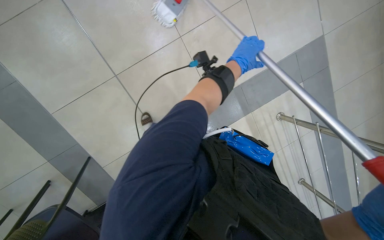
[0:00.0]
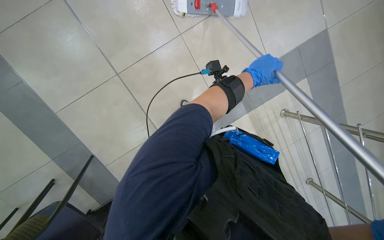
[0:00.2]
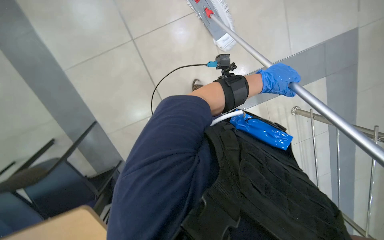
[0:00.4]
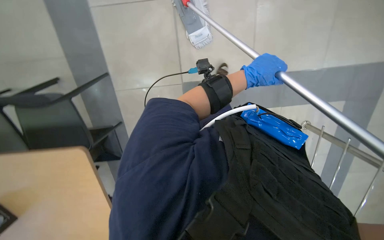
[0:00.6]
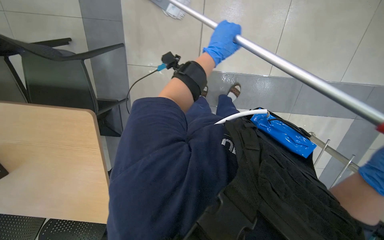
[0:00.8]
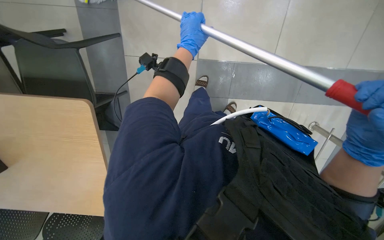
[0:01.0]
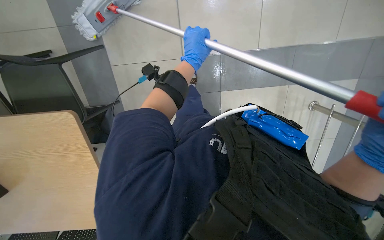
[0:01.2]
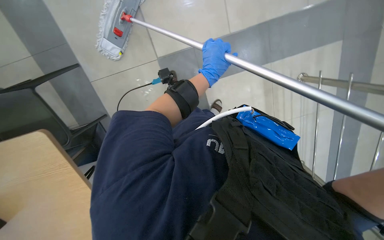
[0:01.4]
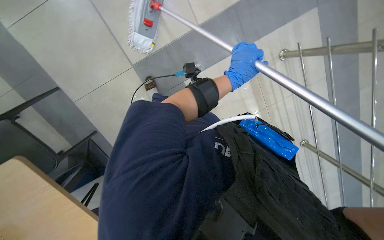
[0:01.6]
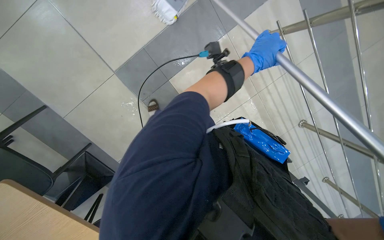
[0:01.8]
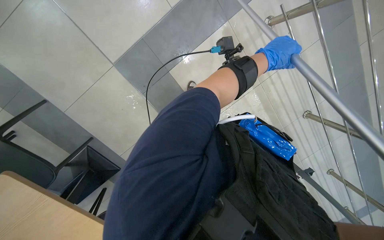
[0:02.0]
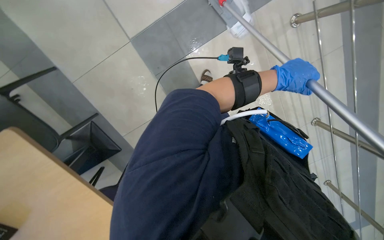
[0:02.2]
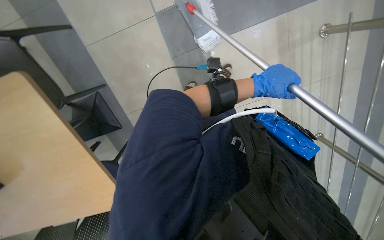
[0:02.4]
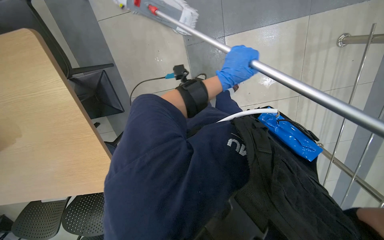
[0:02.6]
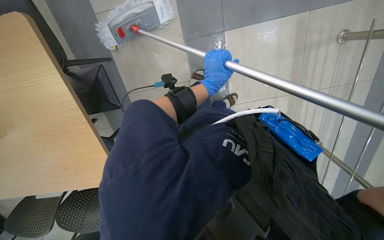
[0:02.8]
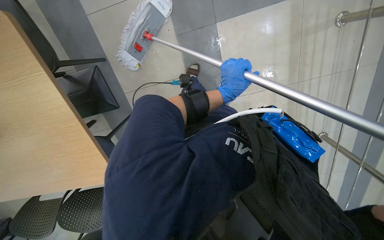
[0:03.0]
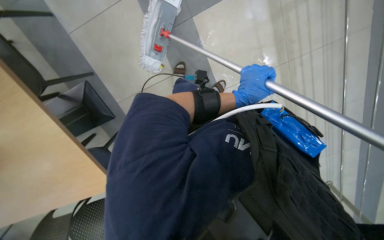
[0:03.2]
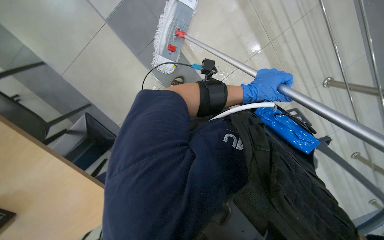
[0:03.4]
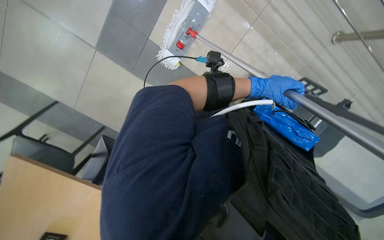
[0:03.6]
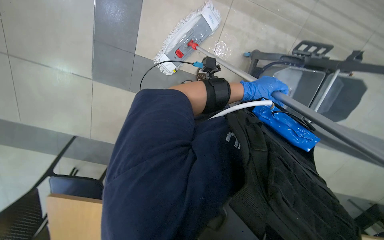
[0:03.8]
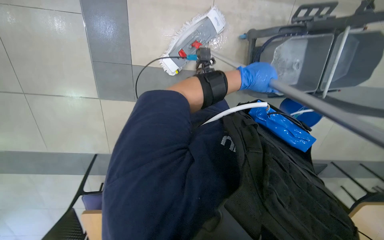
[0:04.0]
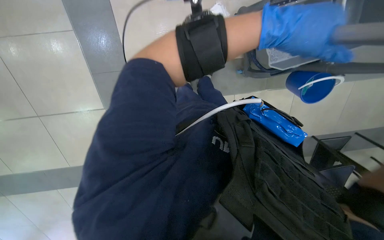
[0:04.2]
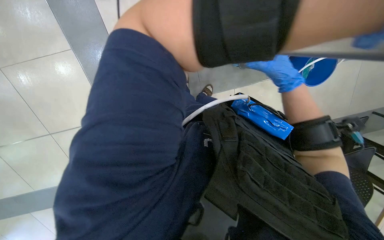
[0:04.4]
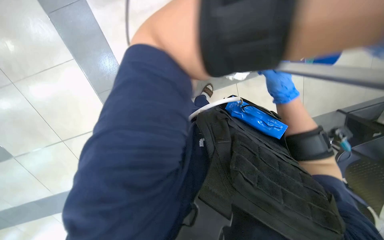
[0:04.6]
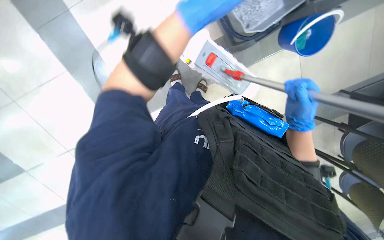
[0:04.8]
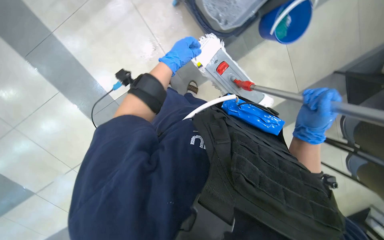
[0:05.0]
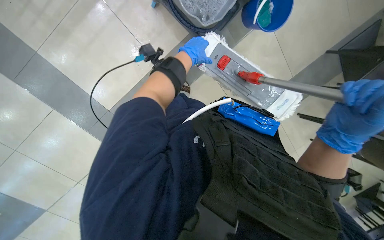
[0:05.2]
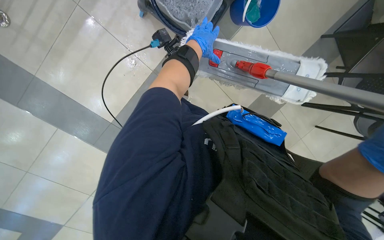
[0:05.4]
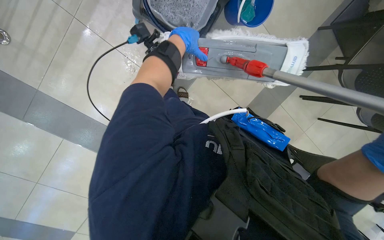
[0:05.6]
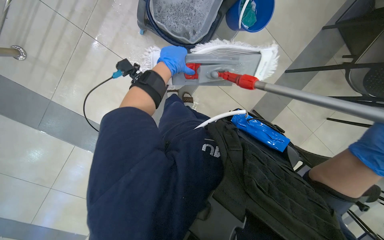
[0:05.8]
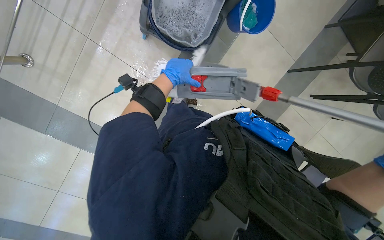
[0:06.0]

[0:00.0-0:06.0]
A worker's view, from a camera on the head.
Job: mopping floor.
The whole recording: Mopping floor with cleaning cart. The worker mops the floor, occasionally picking up debris and wringing the mop head using the cleaning cart.
0:00.0 to 0:01.6: The left hand moves nearer to the camera, roughly 10 cm, and reaches about 15 cm to the left, then returns.
0:01.6 to 0:03.0: The view tips downward by some 15 degrees. Everything in view rotates roughly 25 degrees clockwise. The left hand shifts about 10 cm down the picture, and moves approximately 10 cm to the right and comes back.
0:03.0 to 0:04.4: The camera sweeps to the left, by about 30 degrees. The scene turns about 50 degrees counterclockwise in the picture.

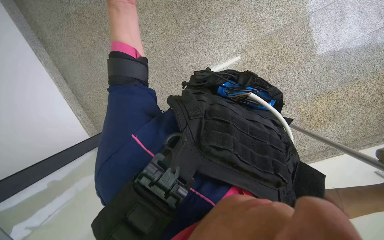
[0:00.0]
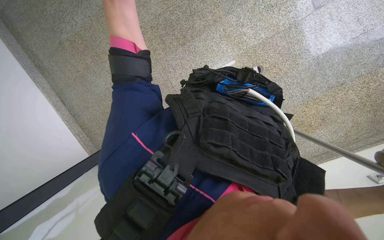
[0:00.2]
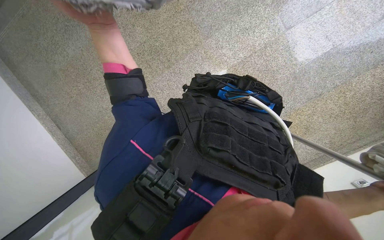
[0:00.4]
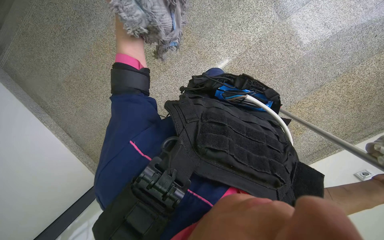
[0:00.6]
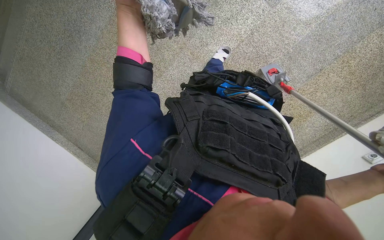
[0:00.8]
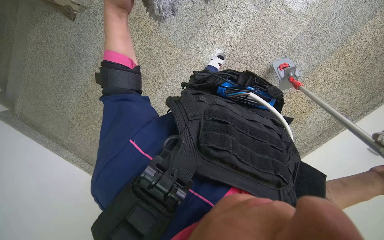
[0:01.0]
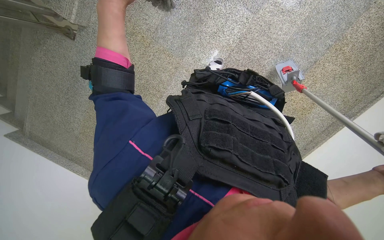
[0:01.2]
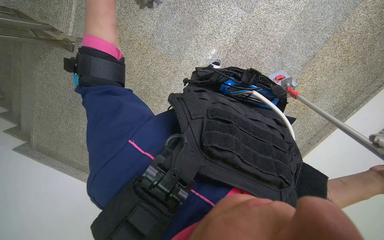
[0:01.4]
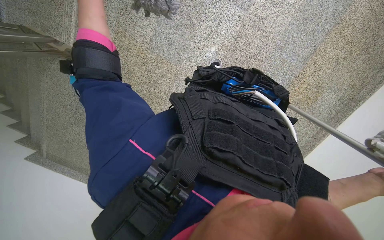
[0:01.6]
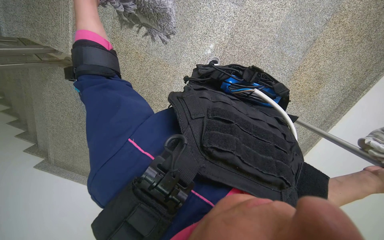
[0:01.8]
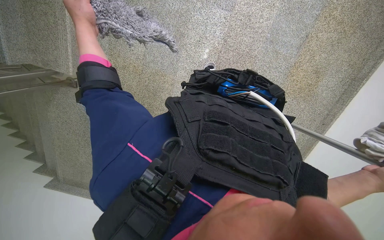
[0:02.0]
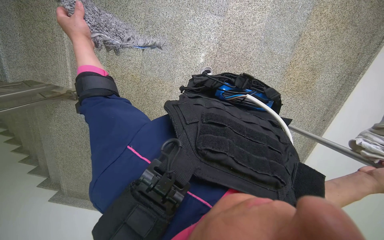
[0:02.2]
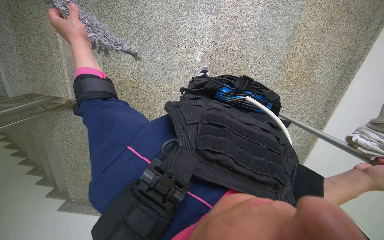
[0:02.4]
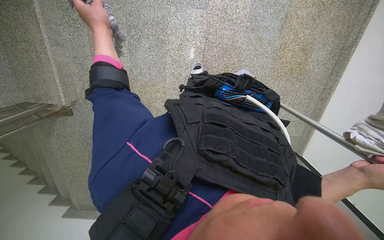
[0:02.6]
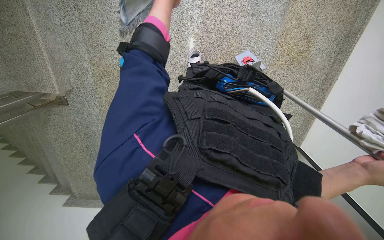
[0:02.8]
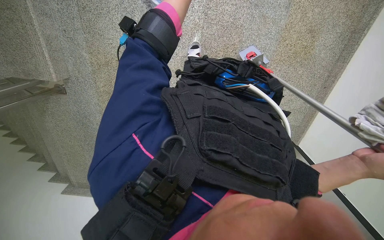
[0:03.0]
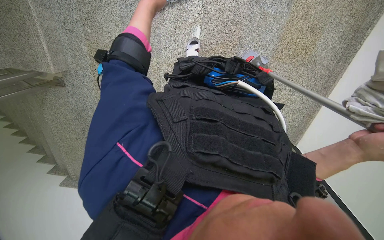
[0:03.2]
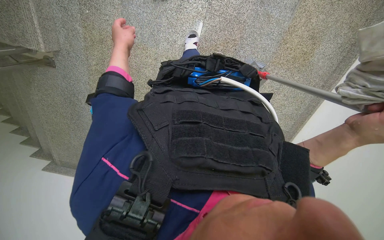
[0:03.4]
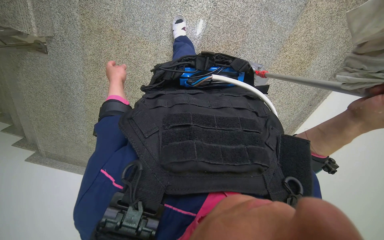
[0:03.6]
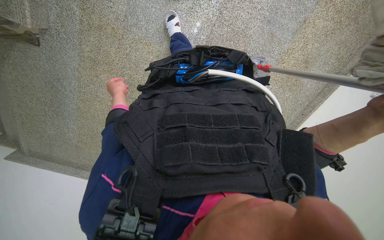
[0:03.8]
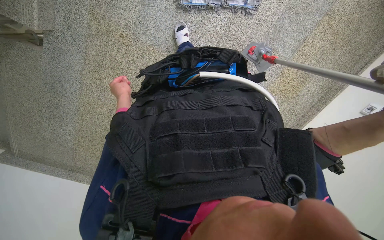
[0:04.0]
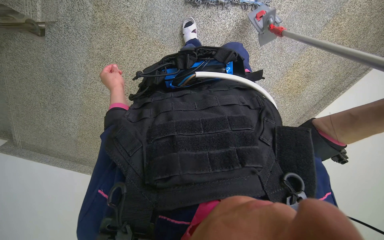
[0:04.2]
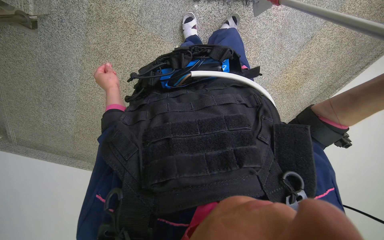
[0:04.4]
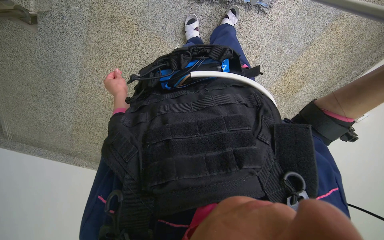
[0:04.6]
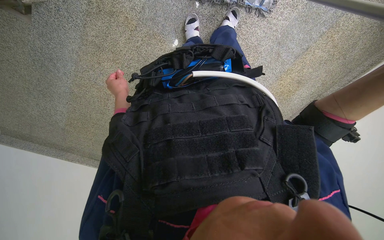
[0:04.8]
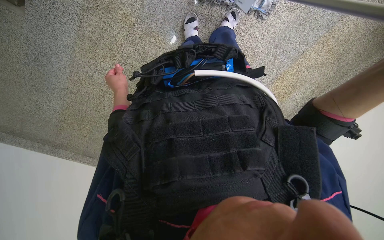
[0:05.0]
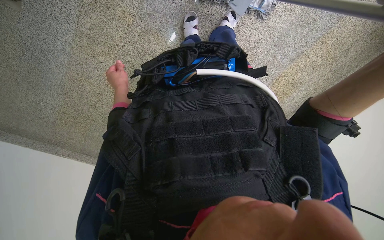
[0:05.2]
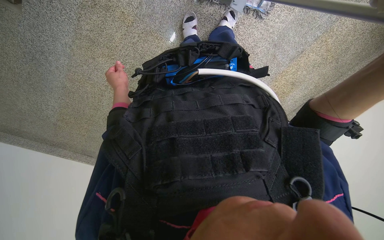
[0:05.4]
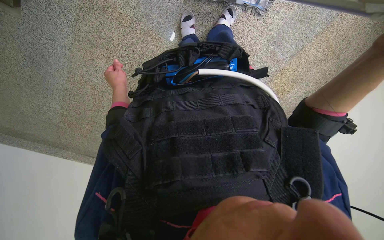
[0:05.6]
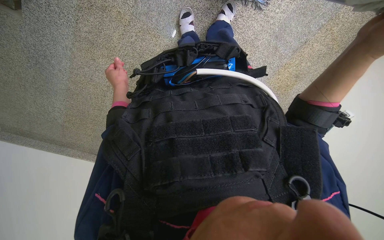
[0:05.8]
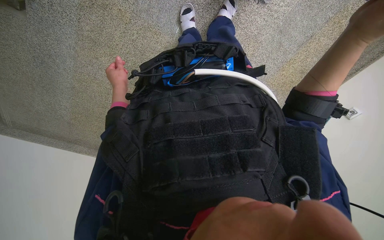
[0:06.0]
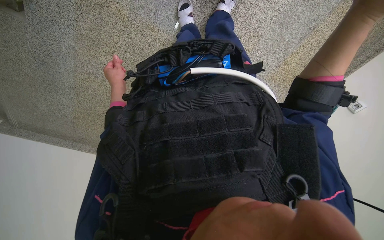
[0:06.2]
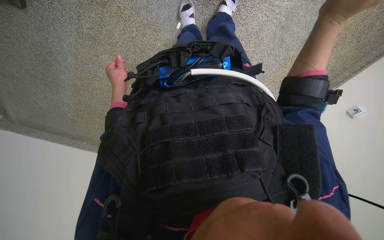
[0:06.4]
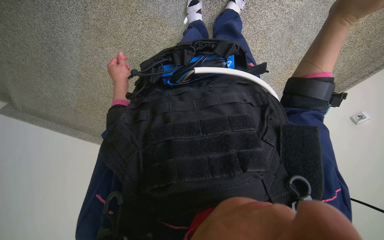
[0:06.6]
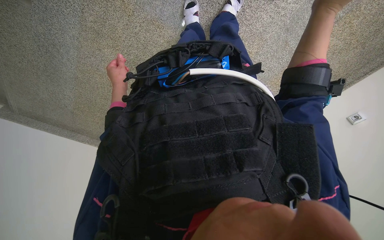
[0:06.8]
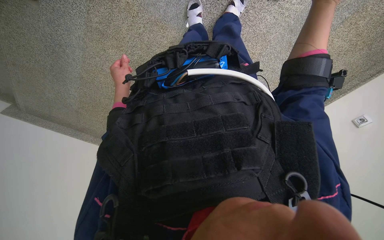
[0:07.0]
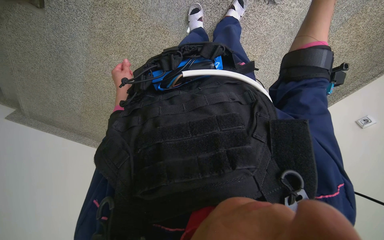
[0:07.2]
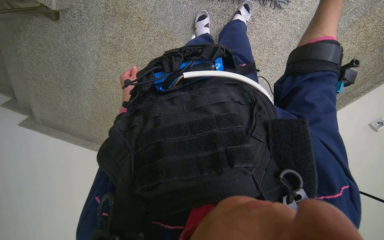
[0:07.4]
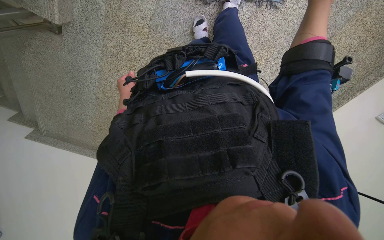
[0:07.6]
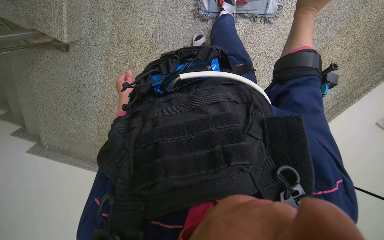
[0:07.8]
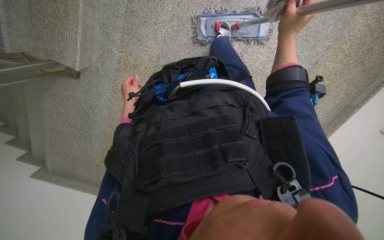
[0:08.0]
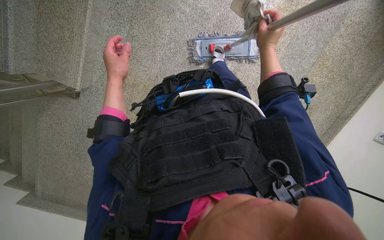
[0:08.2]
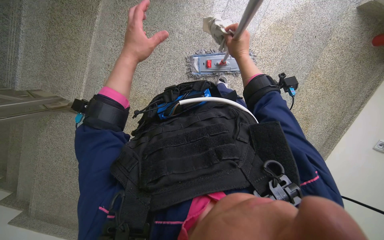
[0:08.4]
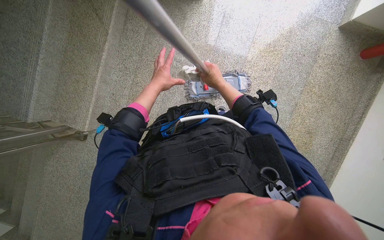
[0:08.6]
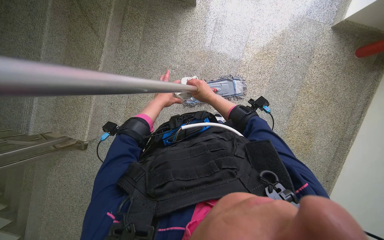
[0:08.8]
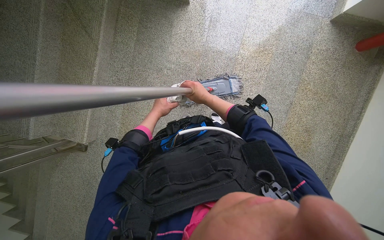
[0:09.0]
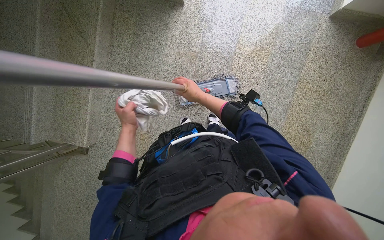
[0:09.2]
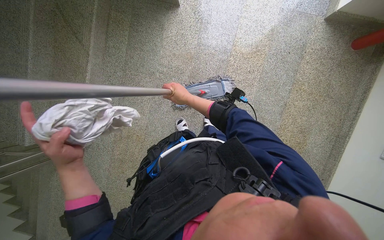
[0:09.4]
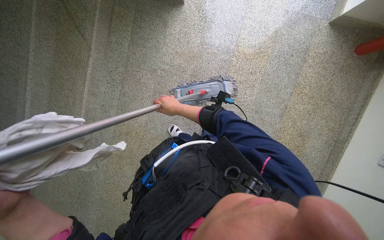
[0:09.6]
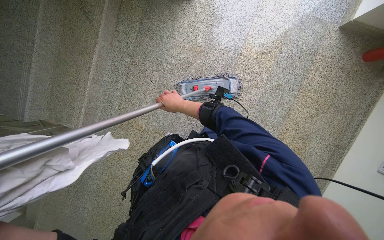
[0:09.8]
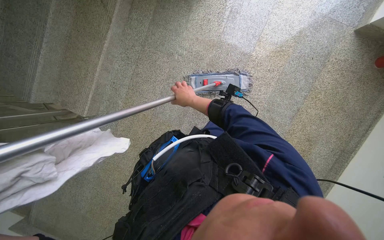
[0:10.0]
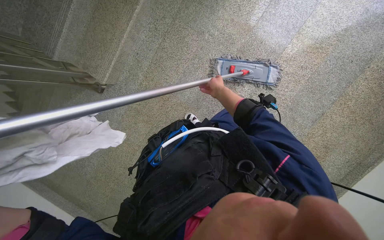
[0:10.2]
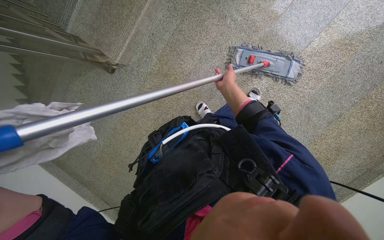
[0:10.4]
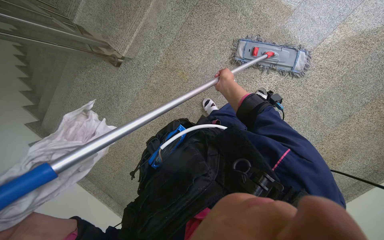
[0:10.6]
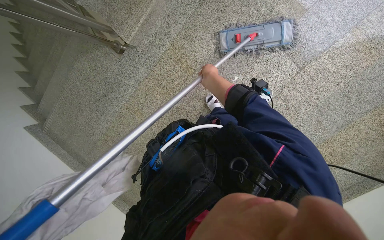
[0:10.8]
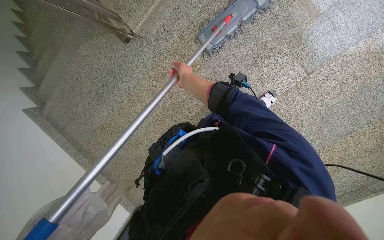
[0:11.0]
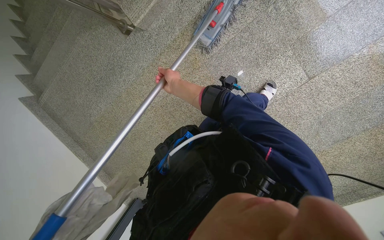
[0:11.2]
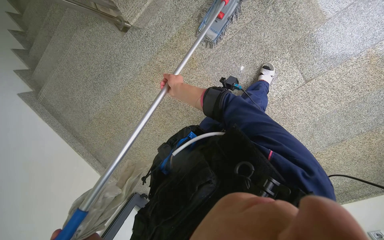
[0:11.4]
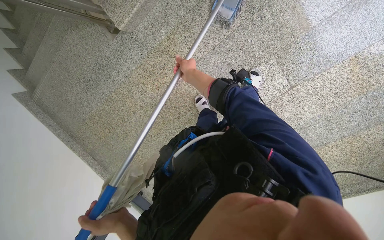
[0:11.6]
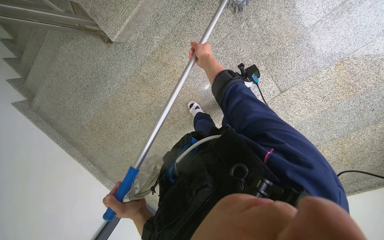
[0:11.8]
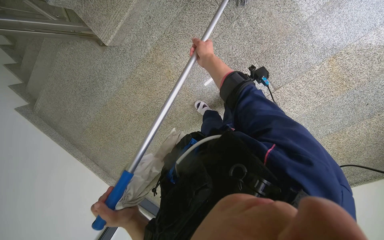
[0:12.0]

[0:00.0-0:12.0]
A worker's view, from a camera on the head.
Job: preparing cleaning supplies.
The whole recording: Assembling cleaning tools. The worker attaches the mop head to the pole.
0:00.0 to 0:01.6: Everything in view rotates about 30 degrees counterclockwise.
0:07.6 to 0:09.0: The view tips upward by about 35 degrees. The left hand goes some 15 cm to the right, and moves approximately 25 cm nearer to the camera and comes back. Meanwhile the right hand heads to the left, covering approximately 25 cm.
0:10.4 to 0:12.0: The head travels some 40 cm. The view tilts about 15 degrees downward.

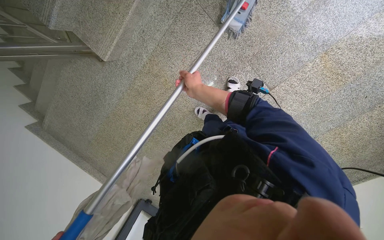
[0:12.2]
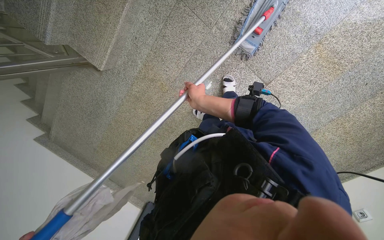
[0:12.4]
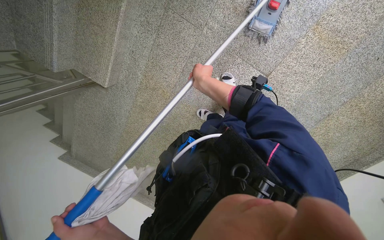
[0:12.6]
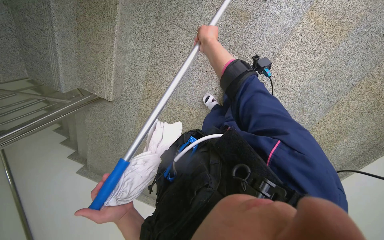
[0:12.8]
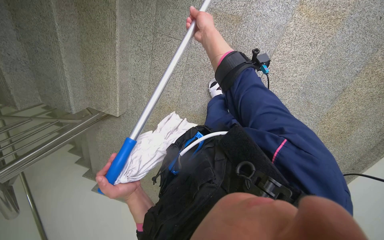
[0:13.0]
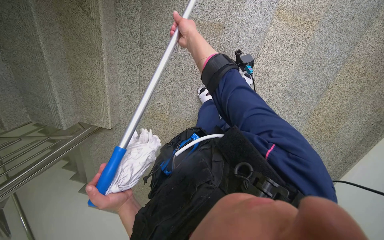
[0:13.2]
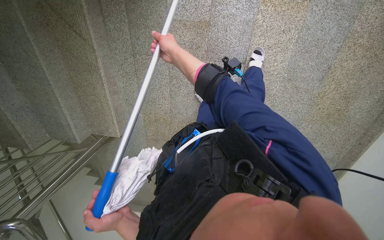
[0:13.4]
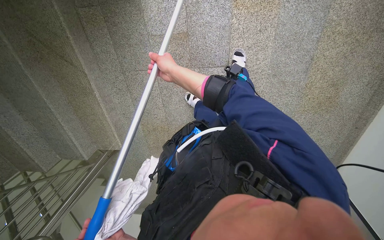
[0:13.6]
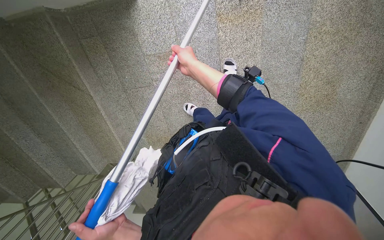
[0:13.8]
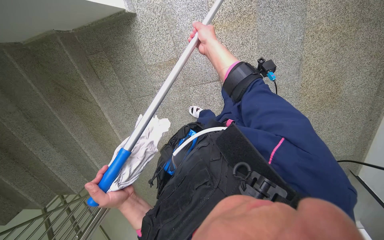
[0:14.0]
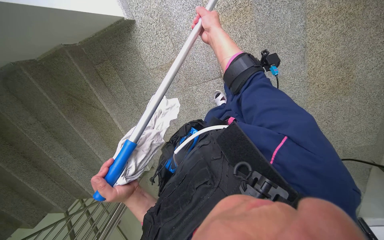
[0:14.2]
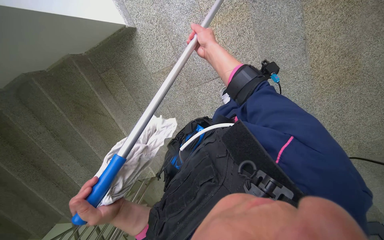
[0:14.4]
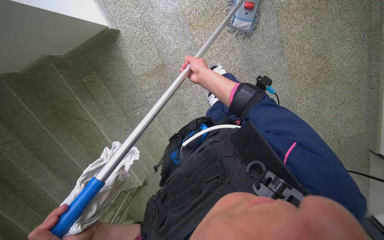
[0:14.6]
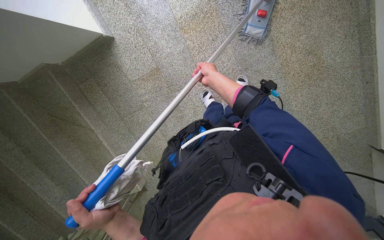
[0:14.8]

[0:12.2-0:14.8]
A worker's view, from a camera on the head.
Job: preparing cleaning supplies.
The whole recording: Assembling cleaning tools. The worker attaches the mop head to the pole.
0:12.2 to 0:13.4: The view swings roughly 15 degrees to the left. The scene rotates counterclockwise by approximately 35 degrees. The right hand moves up the picture and nearer to the camera, about 25 cm.
0:13.4 to 0:14.8: The scene turns roughly 30 degrees counterclockwise in the picture. The right hand shifts some 40 cm to the right.
